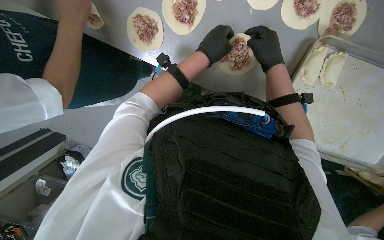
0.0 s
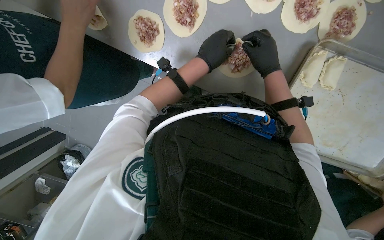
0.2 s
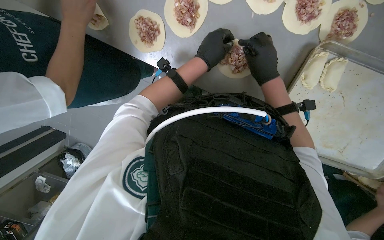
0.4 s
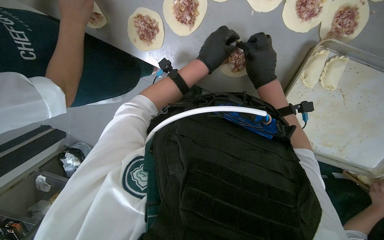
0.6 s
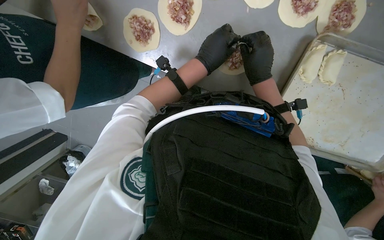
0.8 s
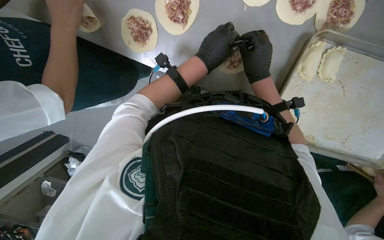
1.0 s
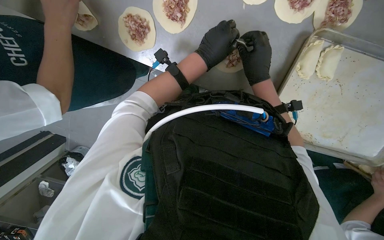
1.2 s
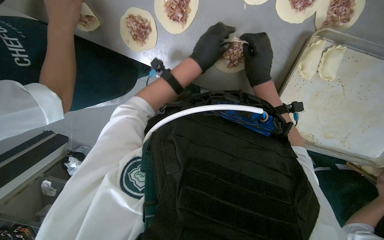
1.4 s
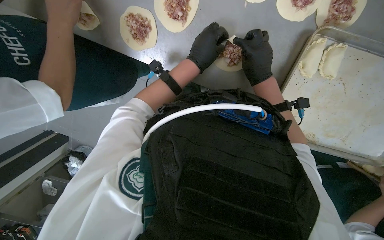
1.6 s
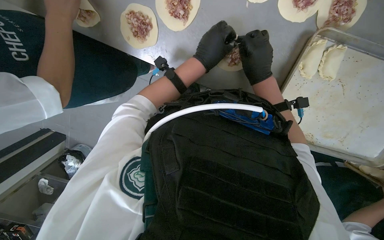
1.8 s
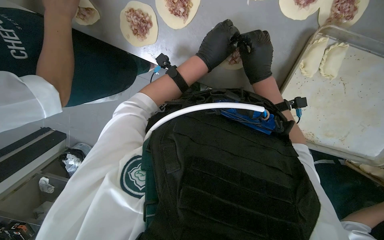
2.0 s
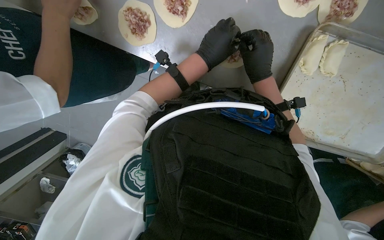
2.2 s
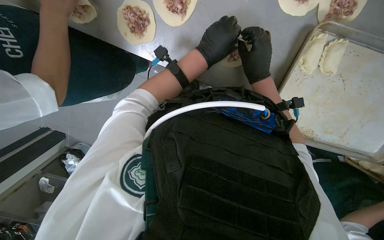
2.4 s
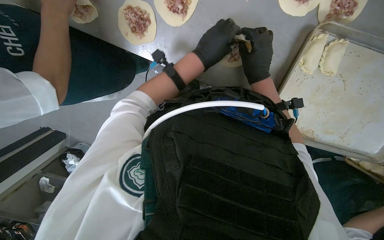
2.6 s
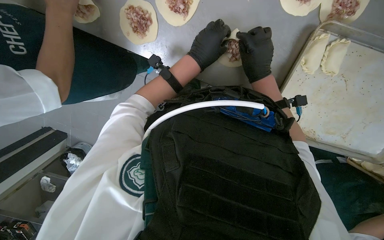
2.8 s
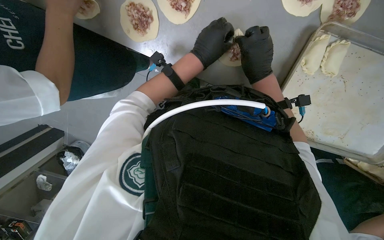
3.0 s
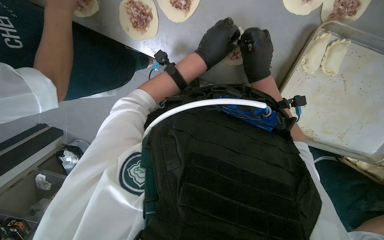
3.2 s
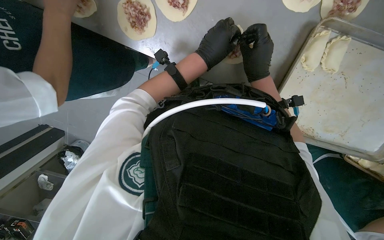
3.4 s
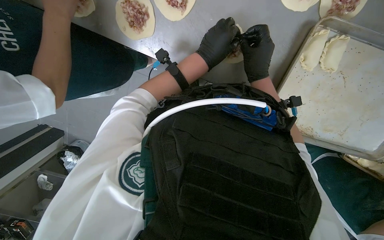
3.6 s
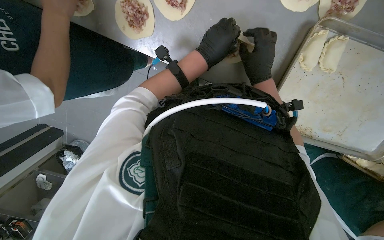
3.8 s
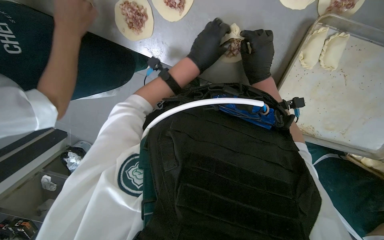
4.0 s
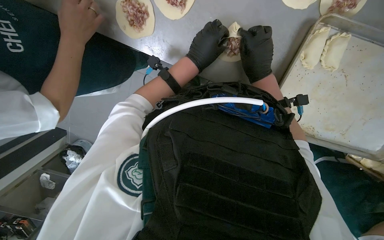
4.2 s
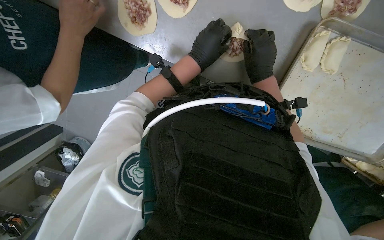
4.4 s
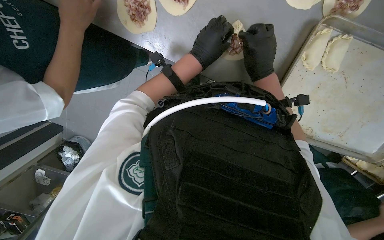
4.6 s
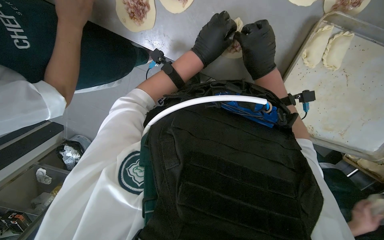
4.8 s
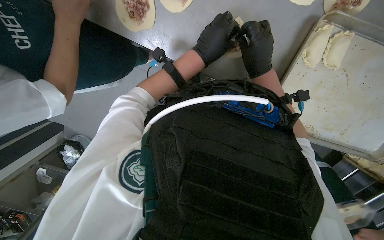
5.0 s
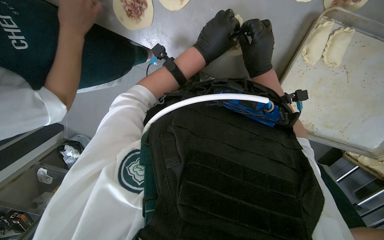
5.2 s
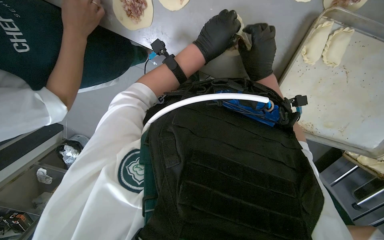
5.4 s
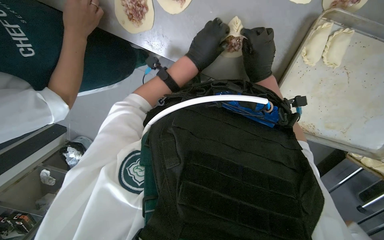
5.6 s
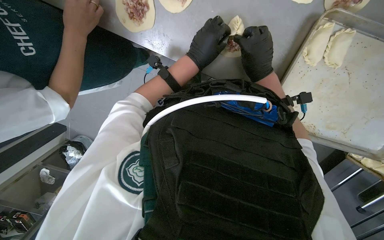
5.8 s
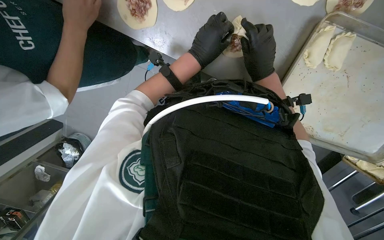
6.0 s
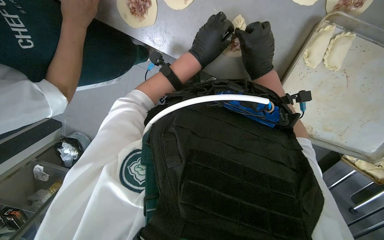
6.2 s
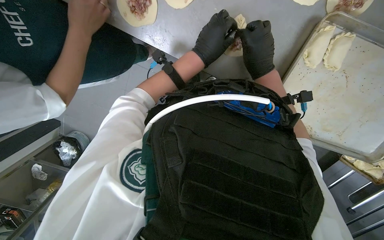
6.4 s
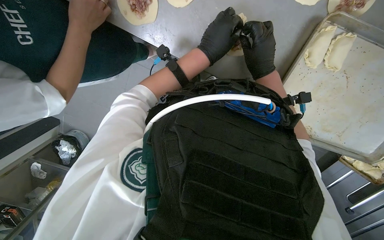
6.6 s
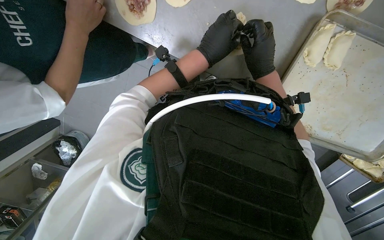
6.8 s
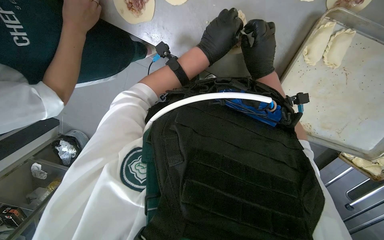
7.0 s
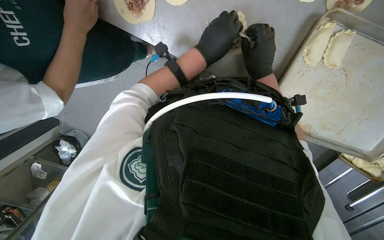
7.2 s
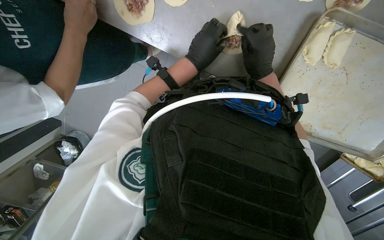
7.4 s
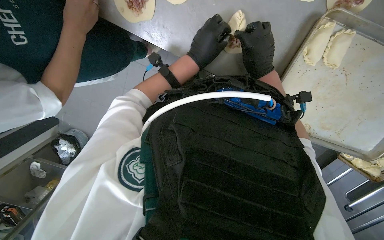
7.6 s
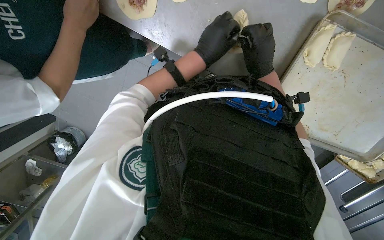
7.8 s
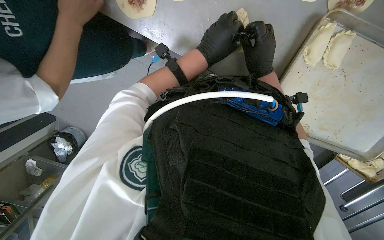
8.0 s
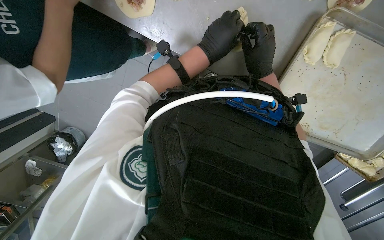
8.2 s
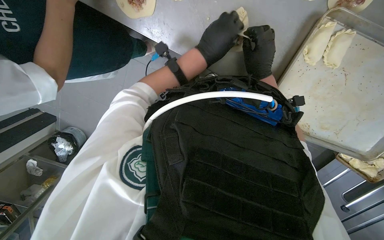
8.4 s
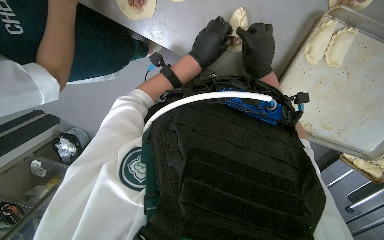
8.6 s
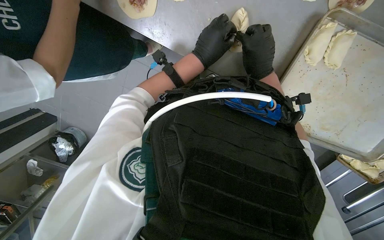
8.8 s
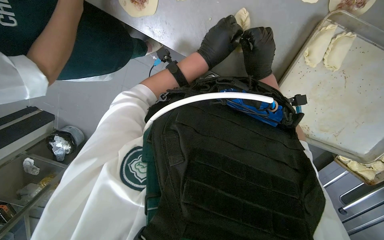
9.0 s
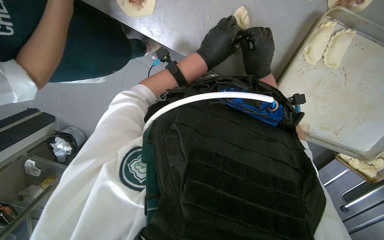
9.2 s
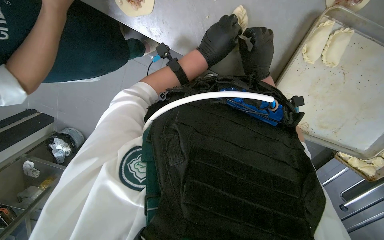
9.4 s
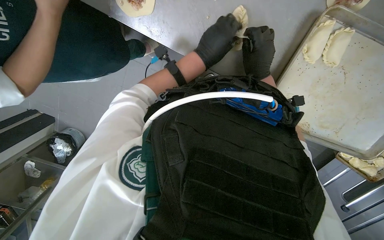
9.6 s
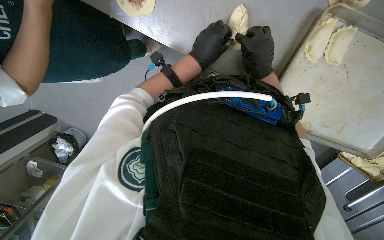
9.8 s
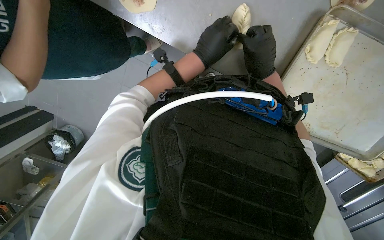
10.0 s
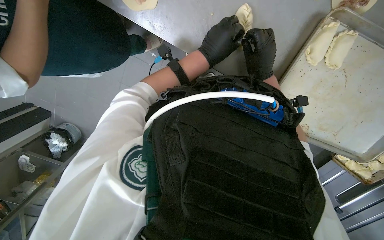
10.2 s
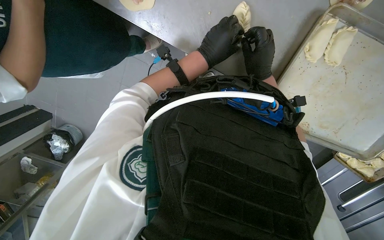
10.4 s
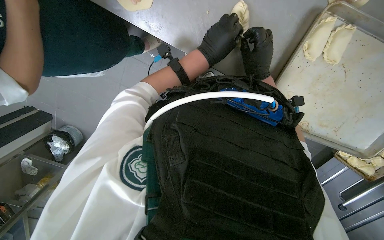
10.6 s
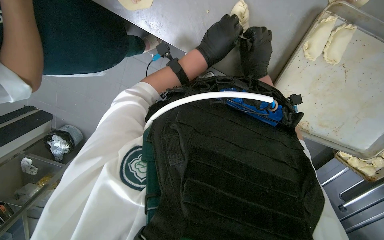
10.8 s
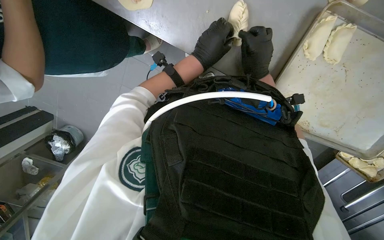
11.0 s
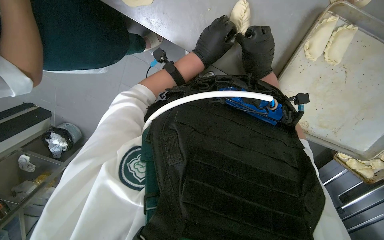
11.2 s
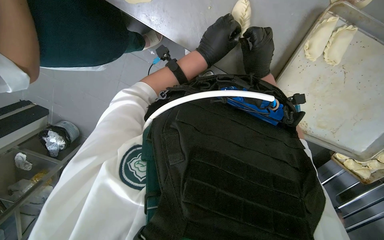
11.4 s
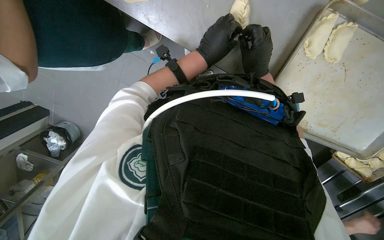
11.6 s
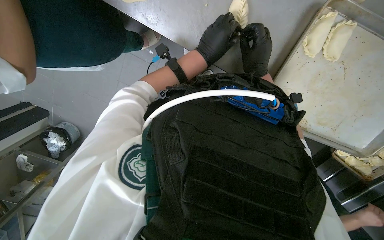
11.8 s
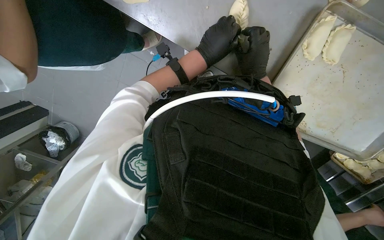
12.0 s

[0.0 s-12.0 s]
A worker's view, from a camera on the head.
Job: preparing food.
The whole recording: Folding meat-filled dough into dumplings. The worker folds dough filled with meat into dumplings and places them on a baking sheet.
0.0 to 9.0 s: The hands make small movements and keep their place.
9.0 to 12.0 s: The hands make small movements and keep their place.

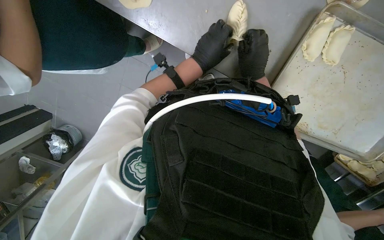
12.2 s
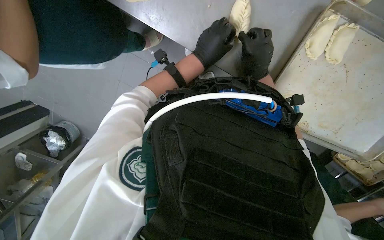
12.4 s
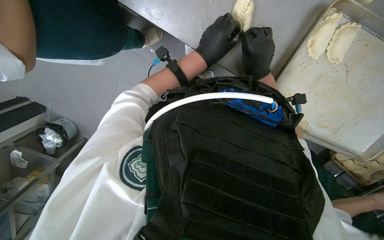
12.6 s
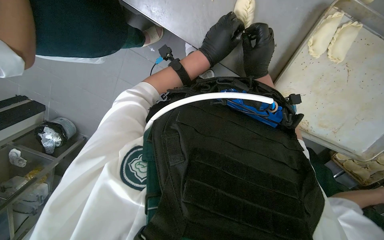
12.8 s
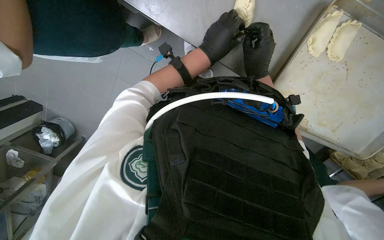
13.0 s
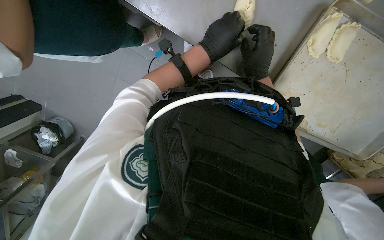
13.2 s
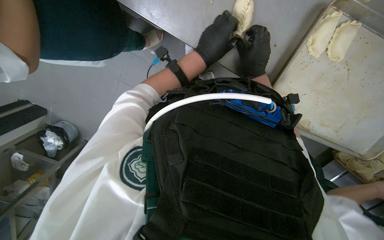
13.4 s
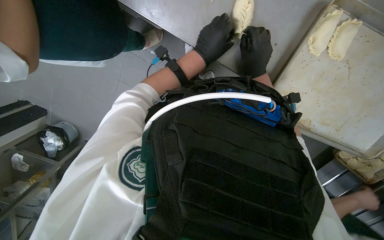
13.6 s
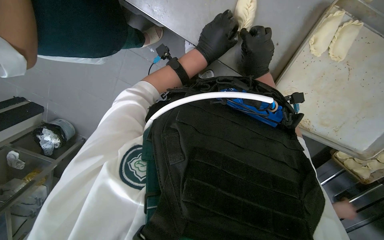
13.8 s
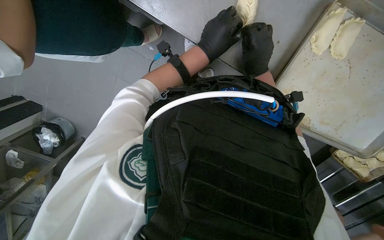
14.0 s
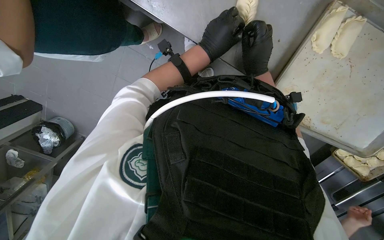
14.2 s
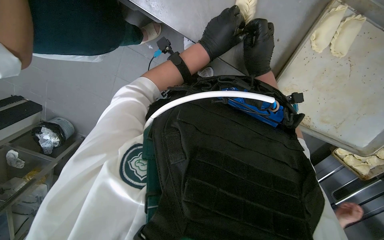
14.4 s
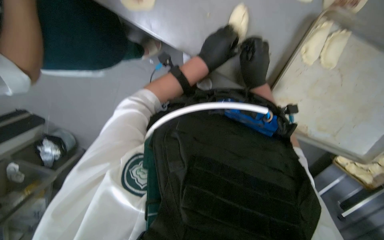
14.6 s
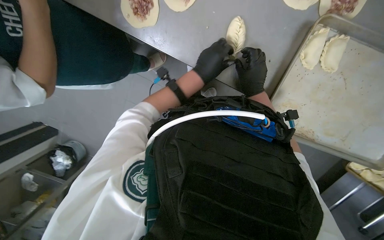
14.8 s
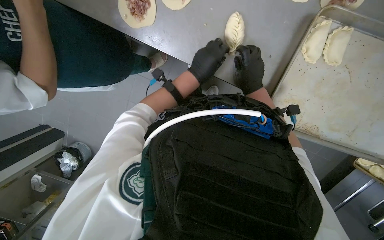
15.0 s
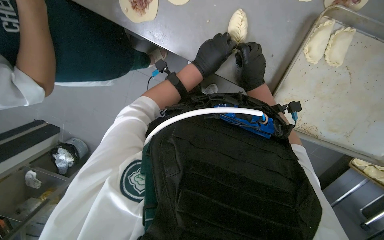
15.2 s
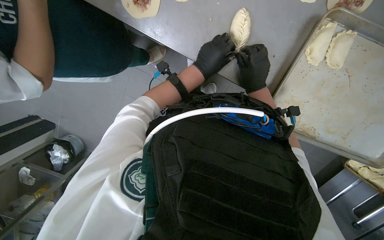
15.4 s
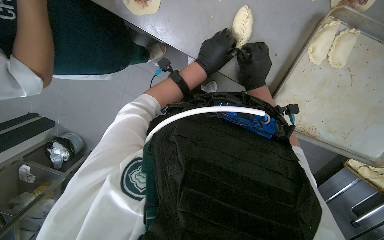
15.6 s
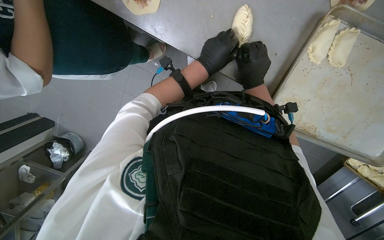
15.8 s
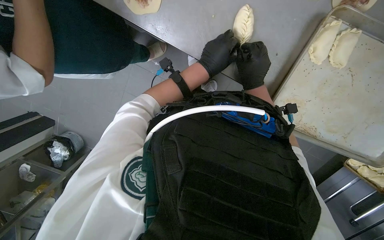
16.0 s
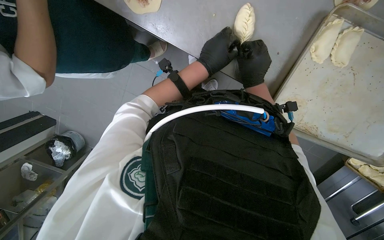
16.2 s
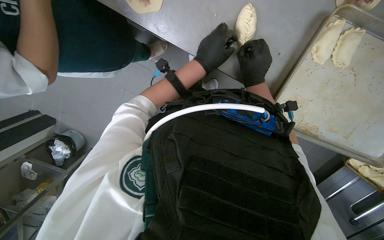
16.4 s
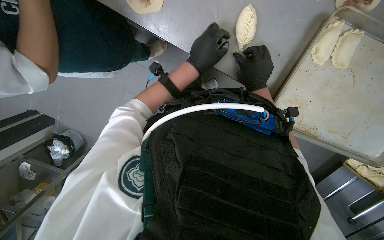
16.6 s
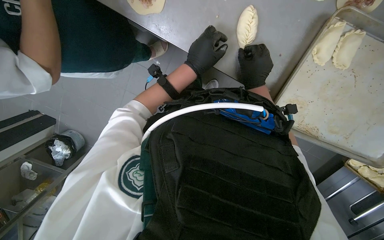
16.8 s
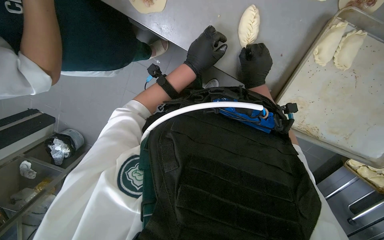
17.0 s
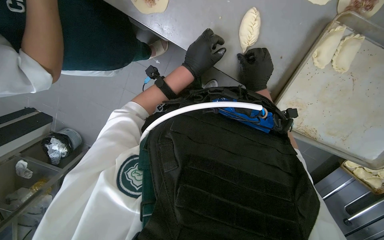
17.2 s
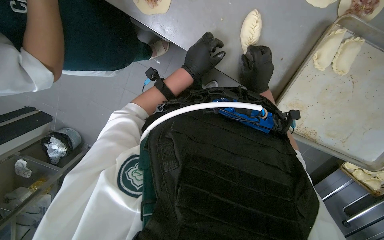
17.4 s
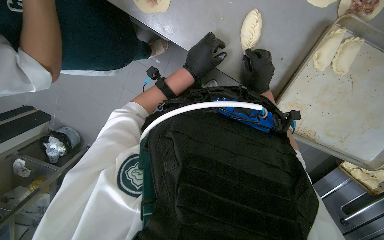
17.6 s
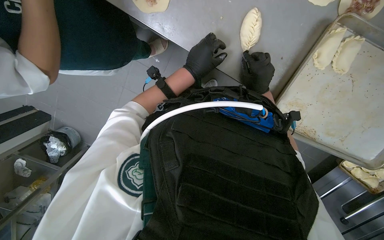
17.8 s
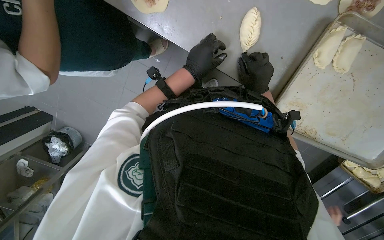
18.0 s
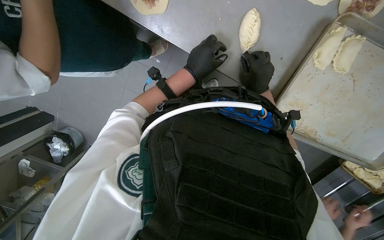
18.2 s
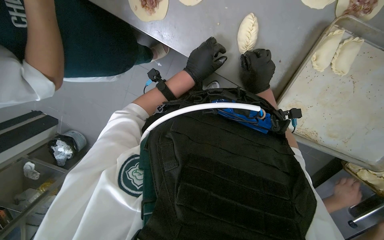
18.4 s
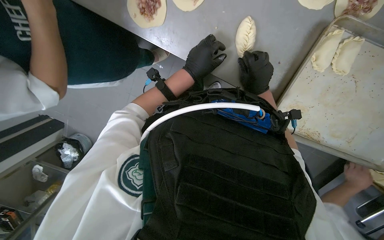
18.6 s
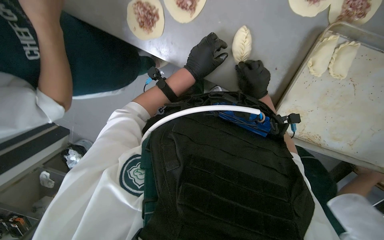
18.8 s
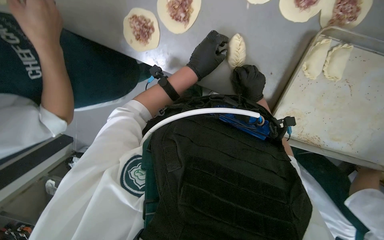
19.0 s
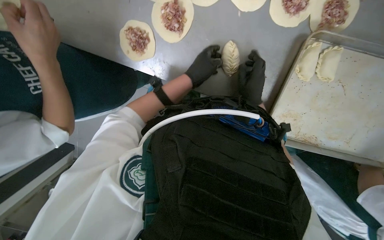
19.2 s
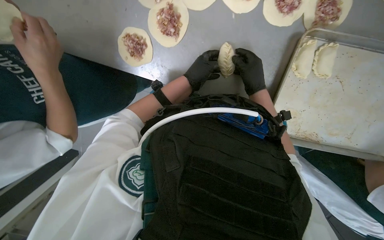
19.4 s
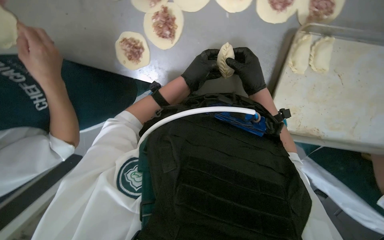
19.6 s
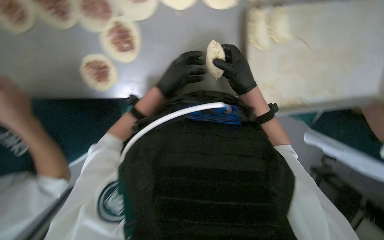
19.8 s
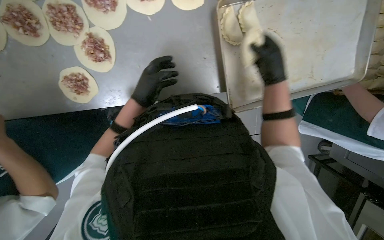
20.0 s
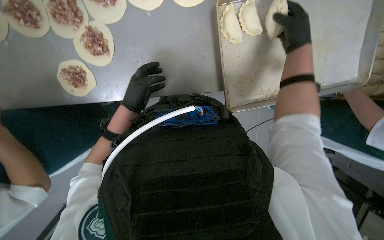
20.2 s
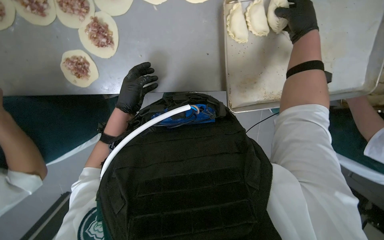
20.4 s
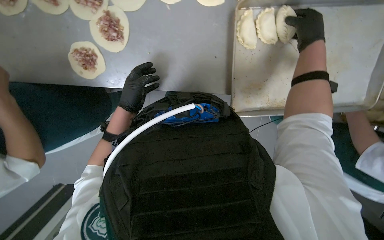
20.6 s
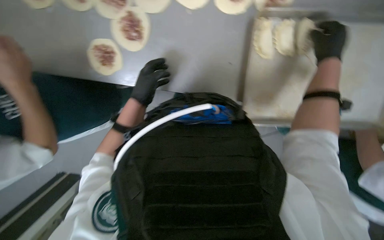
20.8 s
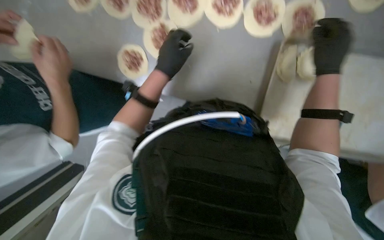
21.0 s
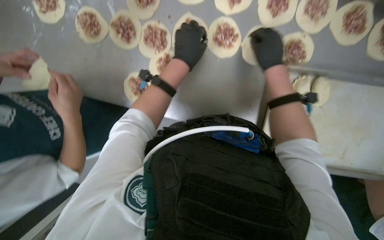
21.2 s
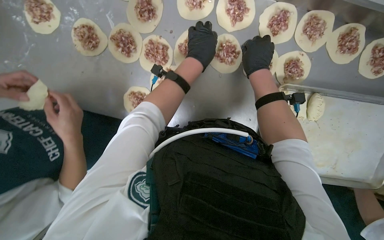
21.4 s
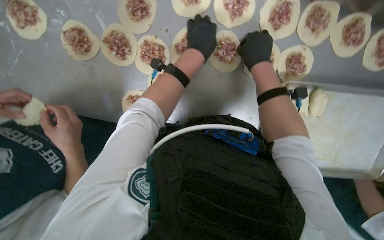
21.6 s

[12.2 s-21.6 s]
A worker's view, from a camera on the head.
Job: preparing food.
The whole recording: Folding meat-filled dough into dumplings. The worker folds dough filled with meat into dumplings and places them on a baking sheet.
12.2 to 18.4 s: The hands make small movements and keep their place.
18.4 to 20.0 s: The camera pitches upward, by approximately 10 degrees. Everything in view rotates some 35 degrees counterclockwise.
20.0 to 21.6 s: The two hands go approximately 25 cm up the picture. The right hand goes to the right and returns, about 5 cm each way.
